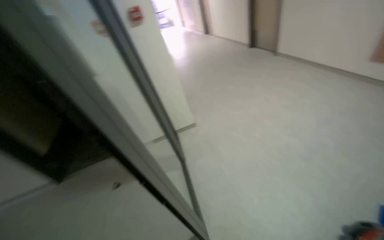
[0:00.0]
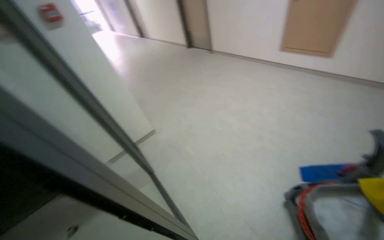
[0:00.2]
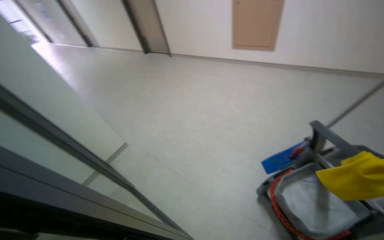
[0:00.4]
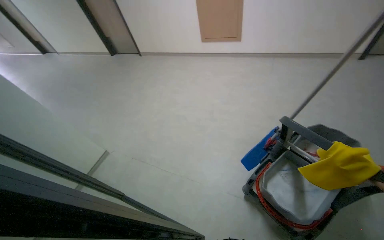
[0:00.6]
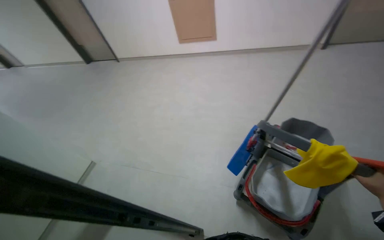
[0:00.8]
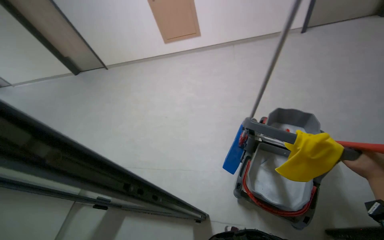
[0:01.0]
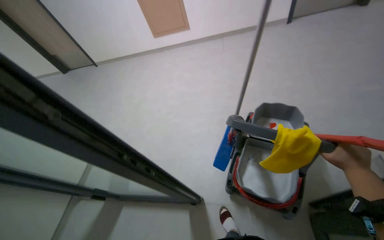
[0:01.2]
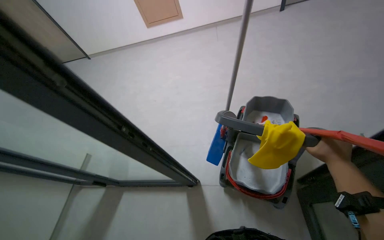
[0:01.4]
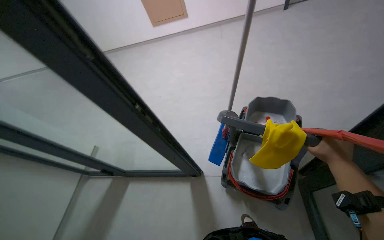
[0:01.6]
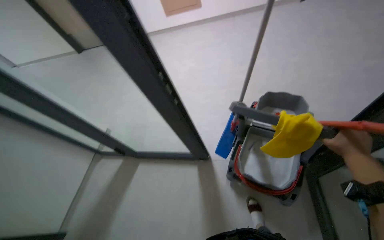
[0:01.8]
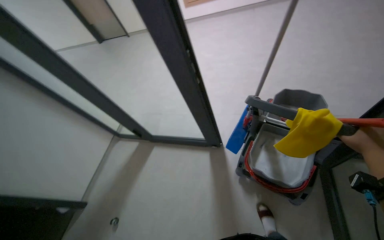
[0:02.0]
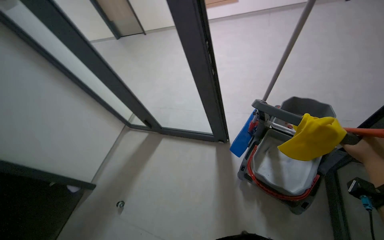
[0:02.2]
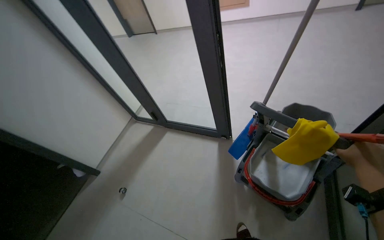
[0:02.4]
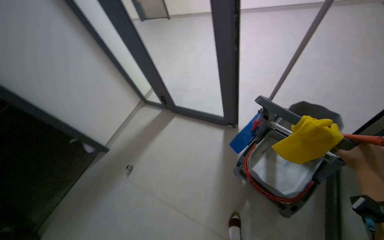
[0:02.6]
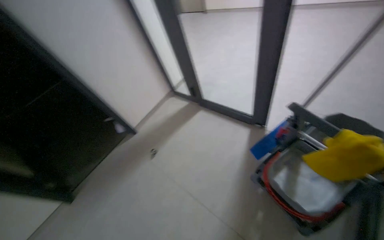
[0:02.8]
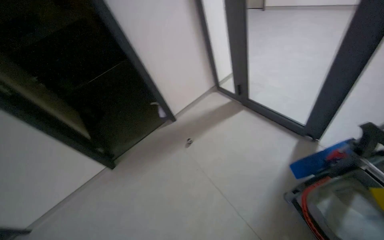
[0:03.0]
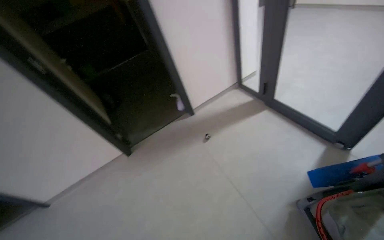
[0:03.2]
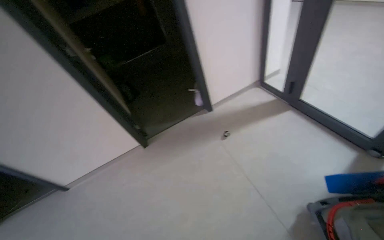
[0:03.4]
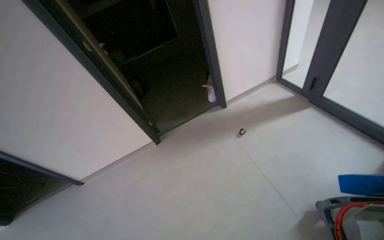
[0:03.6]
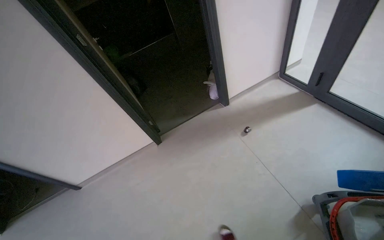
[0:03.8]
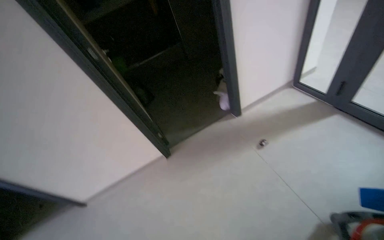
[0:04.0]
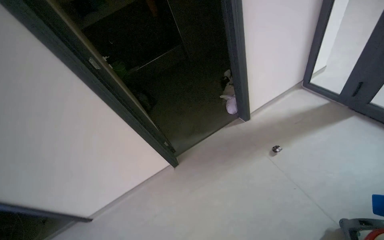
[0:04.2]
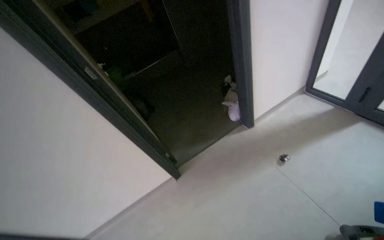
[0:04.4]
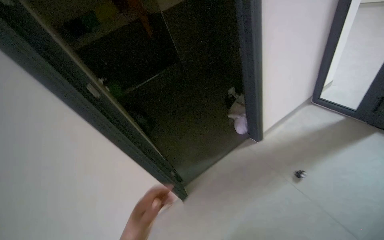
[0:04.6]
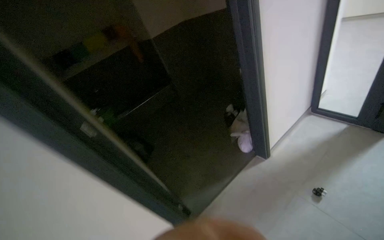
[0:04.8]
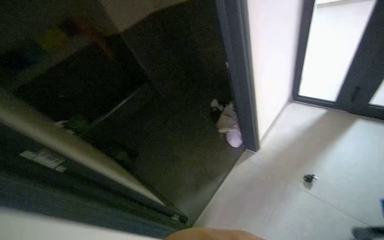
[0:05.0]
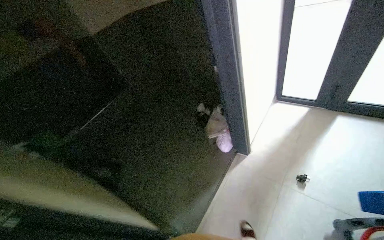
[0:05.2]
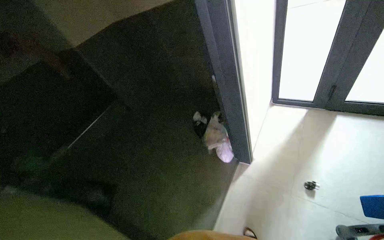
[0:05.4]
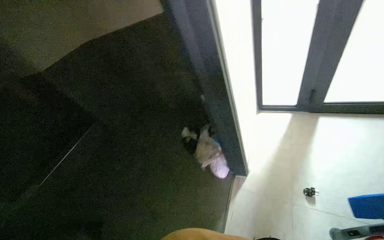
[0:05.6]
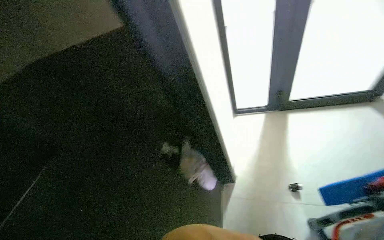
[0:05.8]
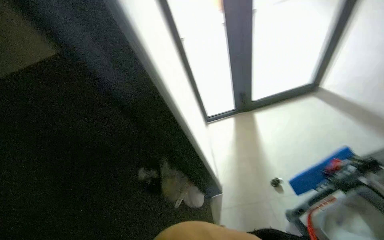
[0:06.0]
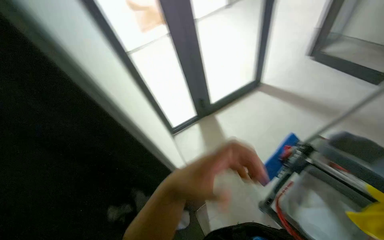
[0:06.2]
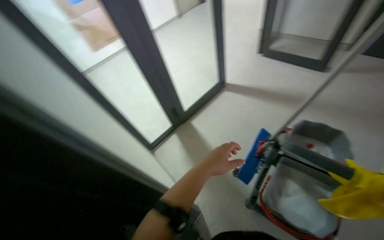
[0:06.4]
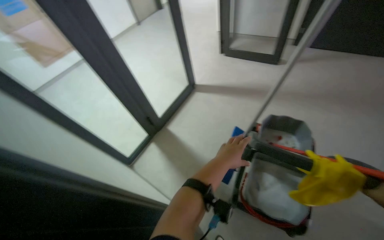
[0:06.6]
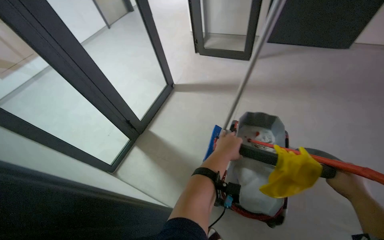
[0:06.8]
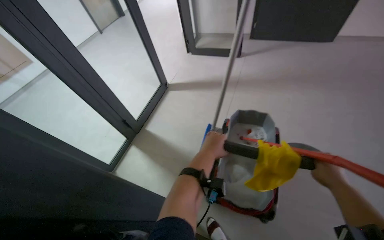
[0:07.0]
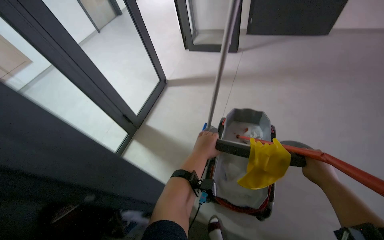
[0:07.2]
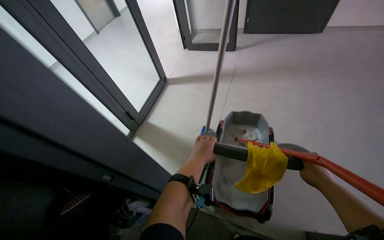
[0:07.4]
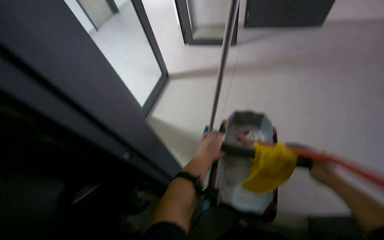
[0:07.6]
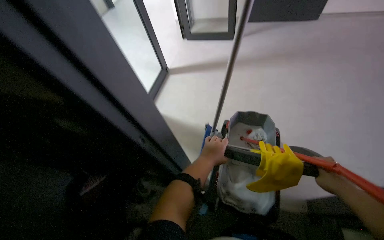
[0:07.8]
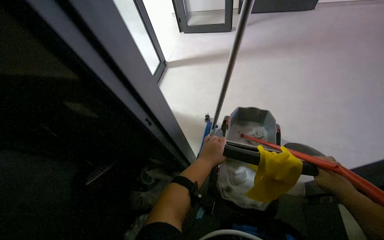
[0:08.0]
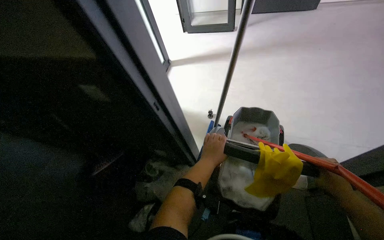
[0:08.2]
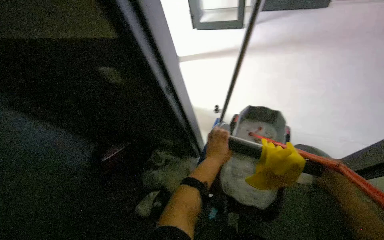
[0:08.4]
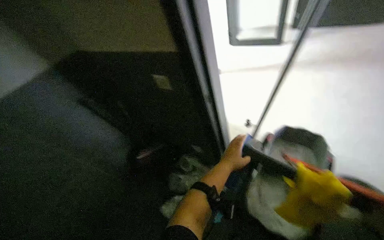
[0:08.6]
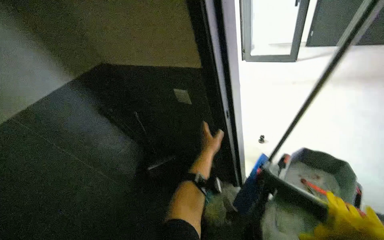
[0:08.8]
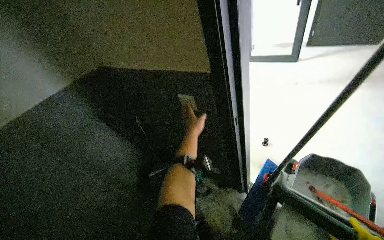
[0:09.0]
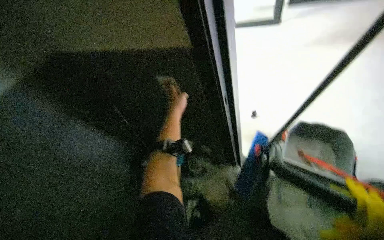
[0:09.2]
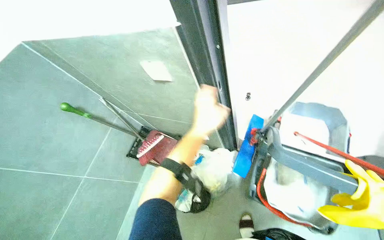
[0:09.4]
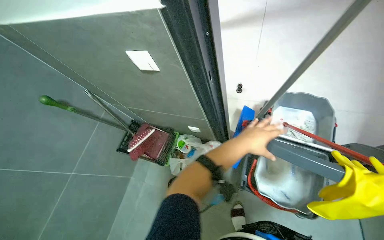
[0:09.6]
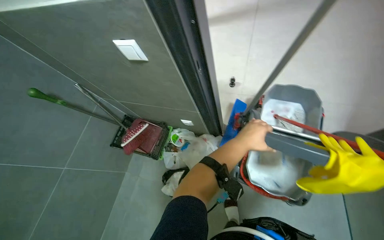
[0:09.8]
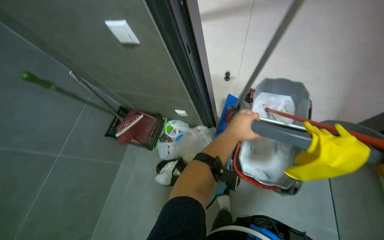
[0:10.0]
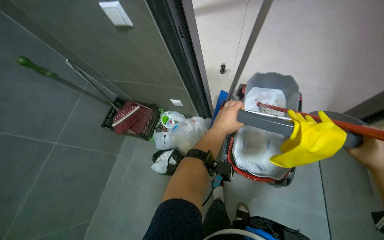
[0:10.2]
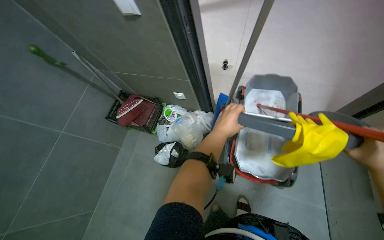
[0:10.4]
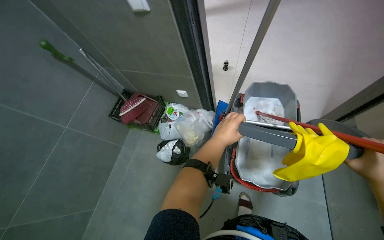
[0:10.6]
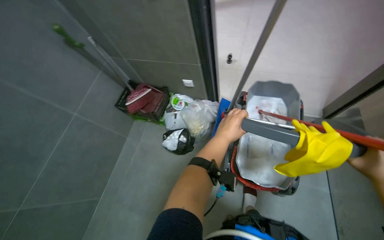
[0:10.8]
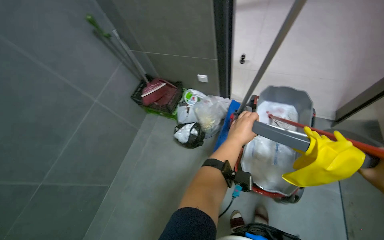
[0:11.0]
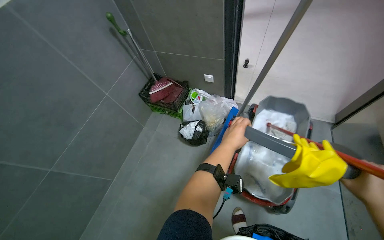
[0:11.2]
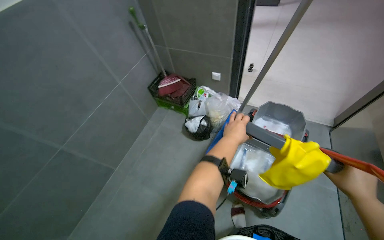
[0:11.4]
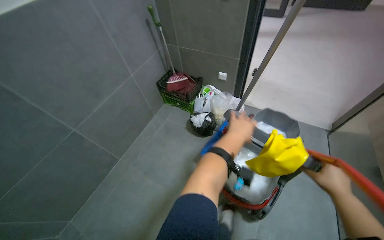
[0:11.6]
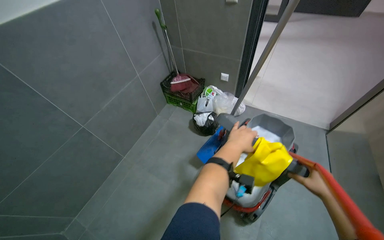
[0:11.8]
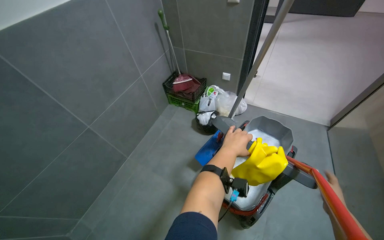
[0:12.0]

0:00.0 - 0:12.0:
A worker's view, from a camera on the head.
Job: preparing cleaning supplies.
The whole recording: Organizing cleaning supplies. The worker gathers various cleaning tools and cloths, placing them into a bucket.
0:00.0 - 0:01.6: The wearer looks approximately 65 degrees further to the right.
0:01.6 - 0:03.0: The head rotates some 60 degrees to the left.
0:03.0 - 0:04.4: The wearer moves about 60 cm.
0:04.4 - 0:06.0: The camera is carried roughly 80 cm. The head turns to the right by roughly 65 degrees. The wearer looks about 15 degrees further upward.
0:06.0 - 0:07.6: The wearer's head swings approximately 55 degrees to the right.
0:07.6 - 0:09.0: The left hand moves up the picture, roughly 15 cm.
0:09.0 - 0:10.4: The wearer's head swings some 15 degrees to the right. The wearer looks roughly 20 degrees further downward. The left hand is displaced to the right by some 30 cm.
0:10.4 - 0:12.0: The camera is carried roughly 80 cm. The camera pitches upward, by approximately 15 degrees.

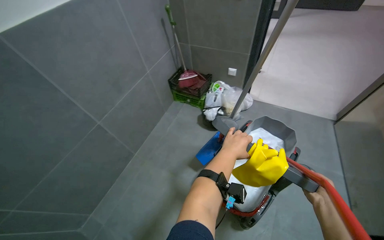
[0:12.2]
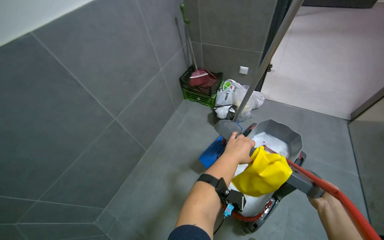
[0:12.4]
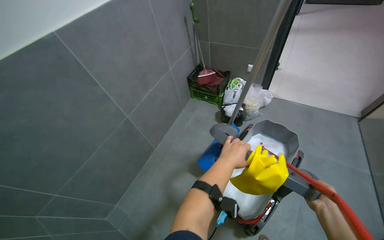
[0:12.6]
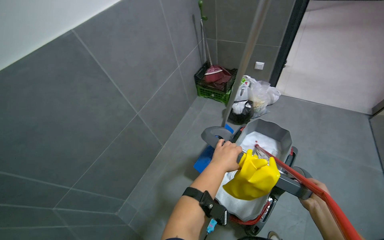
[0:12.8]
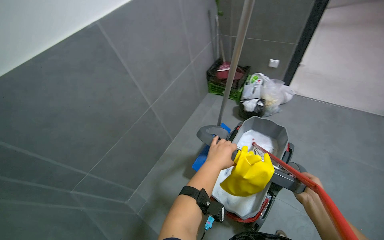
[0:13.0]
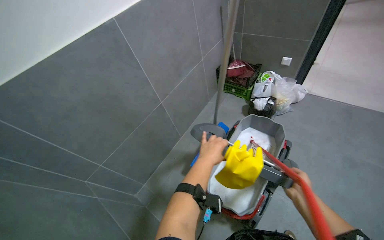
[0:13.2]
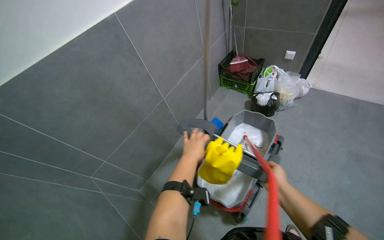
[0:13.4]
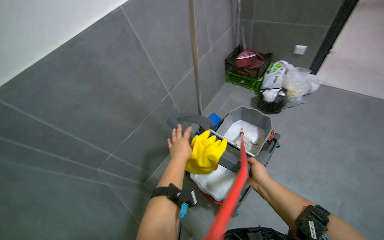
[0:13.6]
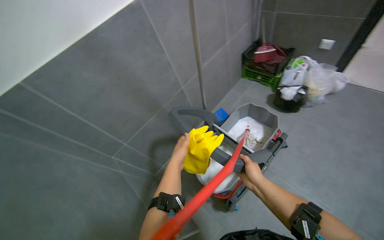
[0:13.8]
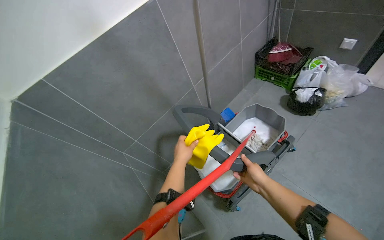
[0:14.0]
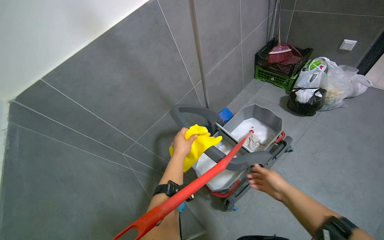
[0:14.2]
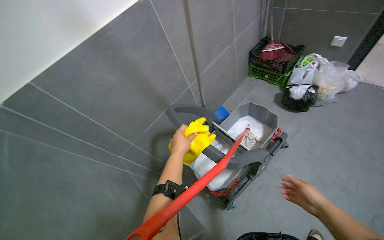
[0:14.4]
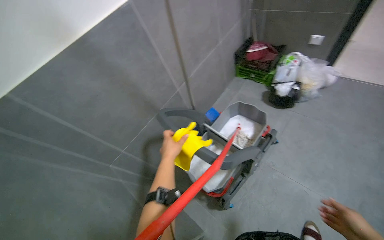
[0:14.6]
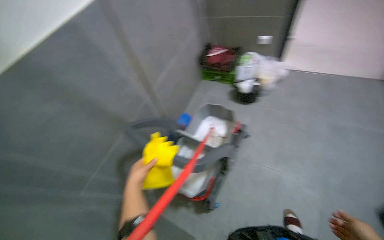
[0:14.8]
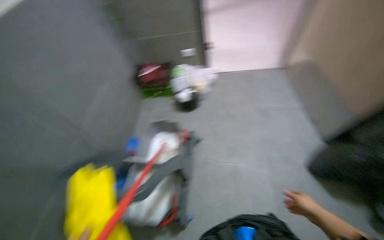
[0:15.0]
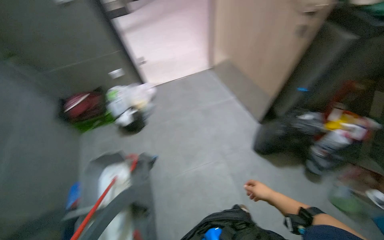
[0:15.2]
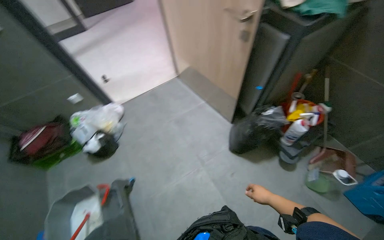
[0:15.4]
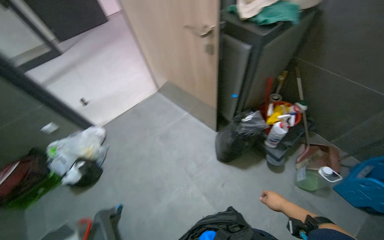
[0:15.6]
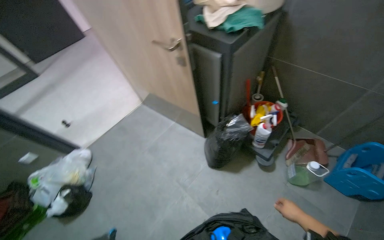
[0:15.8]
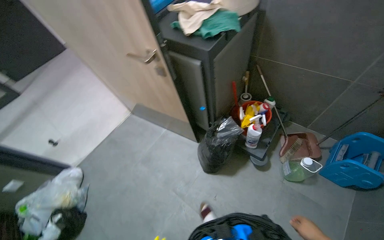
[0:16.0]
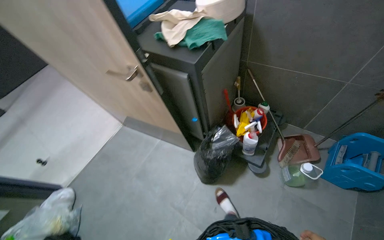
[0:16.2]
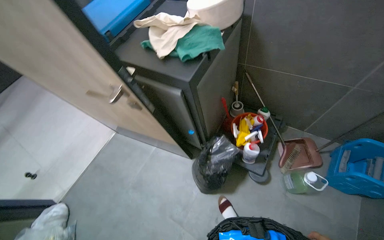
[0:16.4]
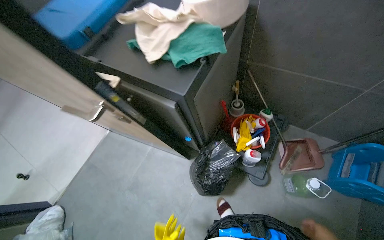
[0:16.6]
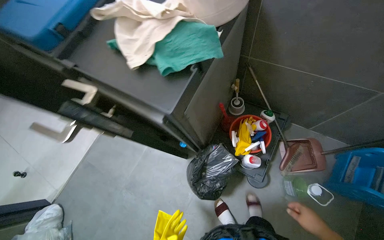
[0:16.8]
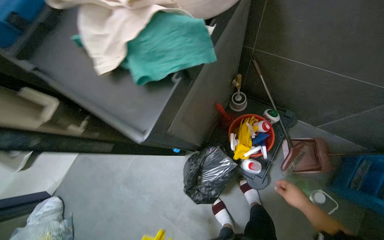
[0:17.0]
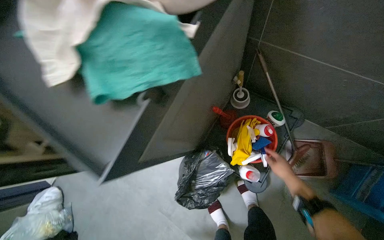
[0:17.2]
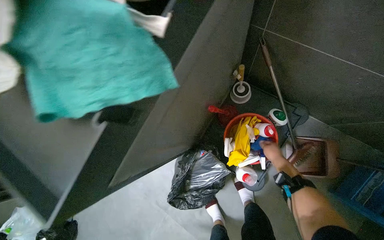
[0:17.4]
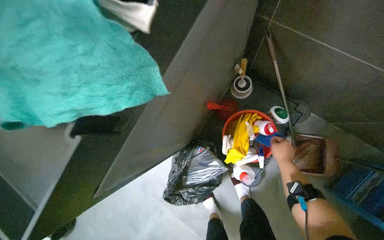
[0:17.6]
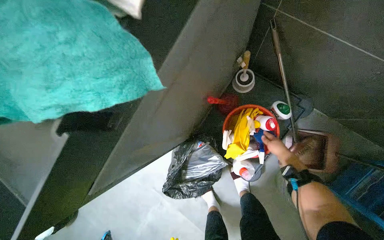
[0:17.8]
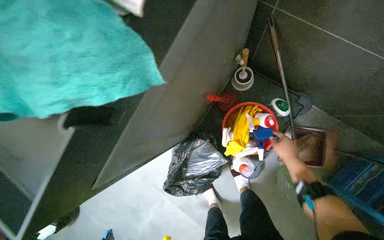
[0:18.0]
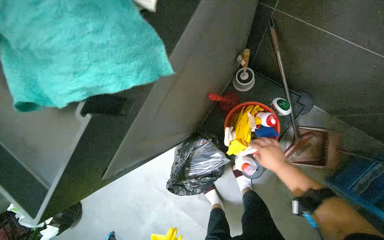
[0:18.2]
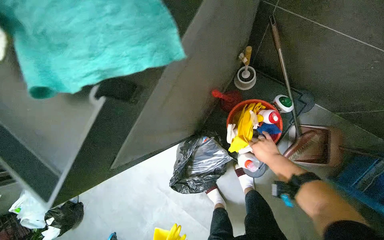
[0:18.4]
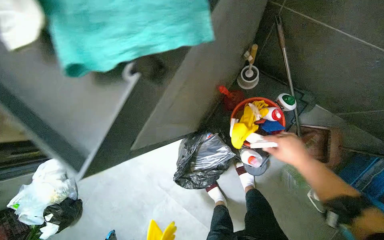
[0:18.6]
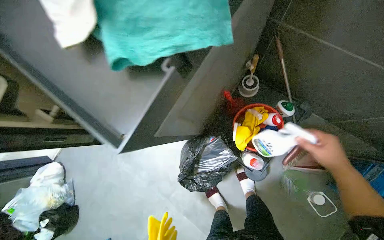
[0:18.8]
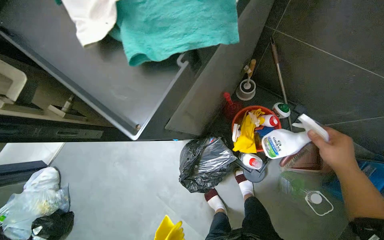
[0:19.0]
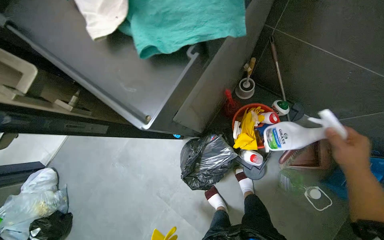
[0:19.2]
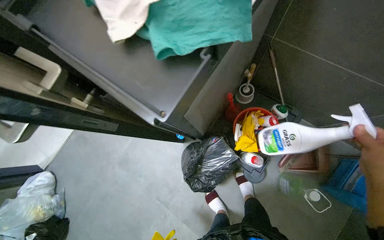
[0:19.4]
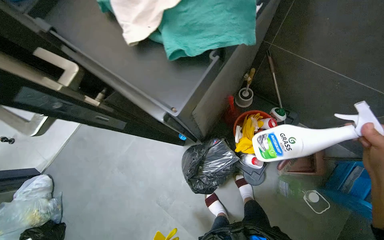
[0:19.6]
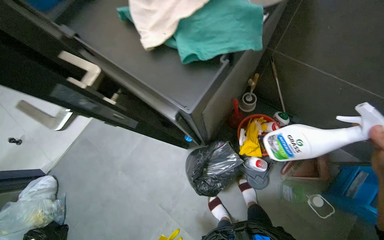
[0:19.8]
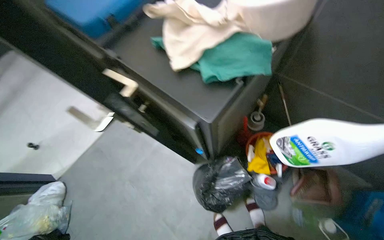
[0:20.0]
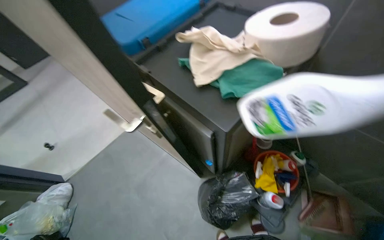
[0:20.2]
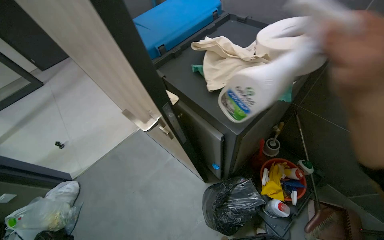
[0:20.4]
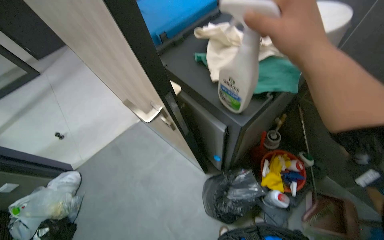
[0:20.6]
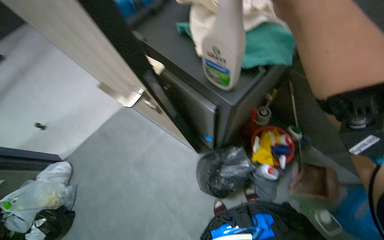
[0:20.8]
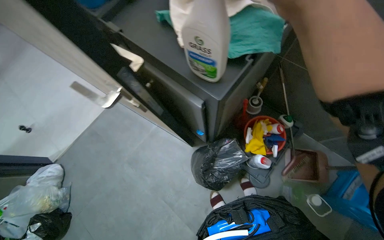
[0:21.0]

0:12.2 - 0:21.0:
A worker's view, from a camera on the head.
Job: preparing cleaning supplies.
The whole recording: Organizing cleaning supplies. The worker gathers various cleaning tools and cloths, placing them into a bucket.
0:12.2 - 0:13.6: Both hands move to the left, roughly 50 cm.
0:13.6 - 0:15.2: The wearer's head swings some 60 degrees to the right.
0:15.2 - 0:16.6: The head travels about 80 cm. The head rotates roughly 40 degrees to the right.
0:16.6 - 0:18.0: The wearer moves about 50 cm. The view tilts approximately 25 degrees downward.
0:18.0 - 0:19.6: The view tips upward by about 15 degrees.
